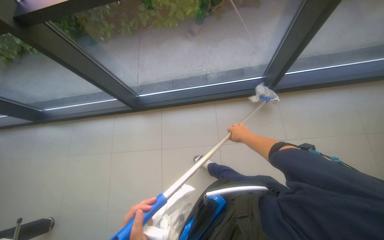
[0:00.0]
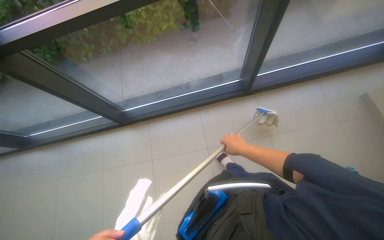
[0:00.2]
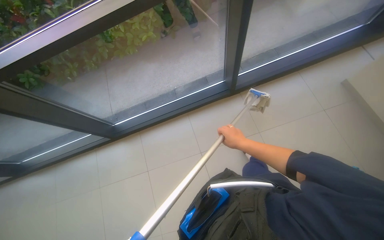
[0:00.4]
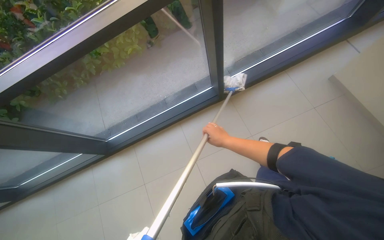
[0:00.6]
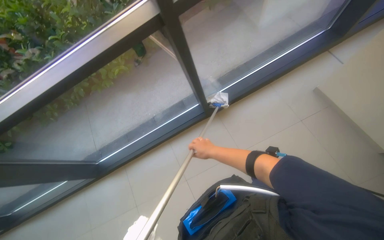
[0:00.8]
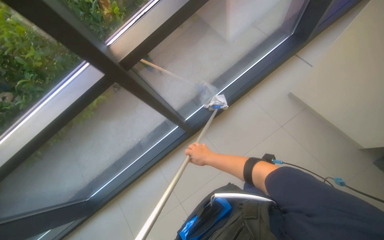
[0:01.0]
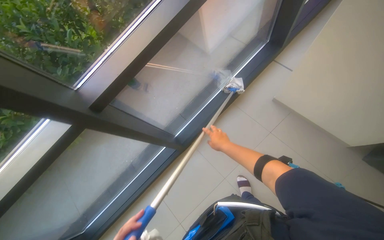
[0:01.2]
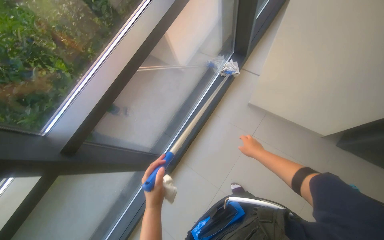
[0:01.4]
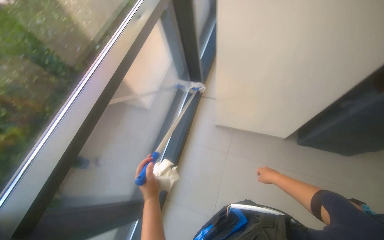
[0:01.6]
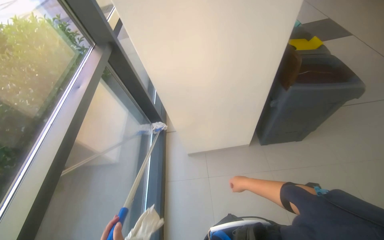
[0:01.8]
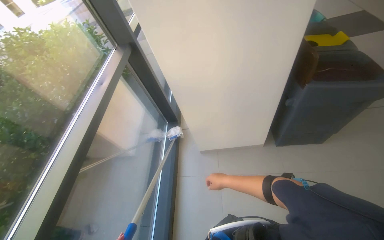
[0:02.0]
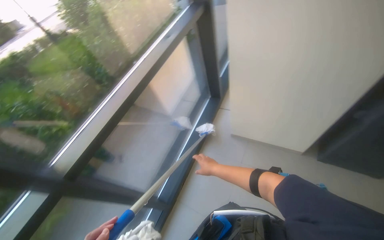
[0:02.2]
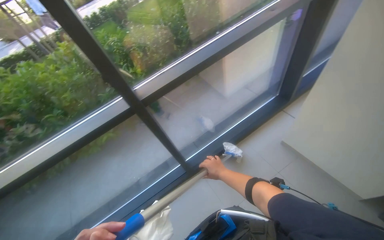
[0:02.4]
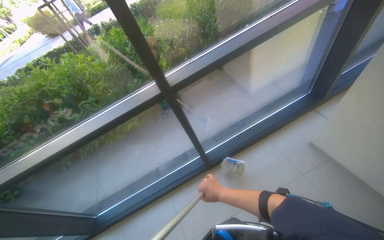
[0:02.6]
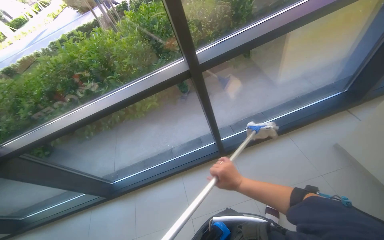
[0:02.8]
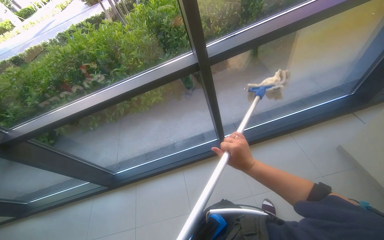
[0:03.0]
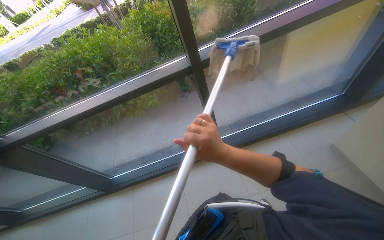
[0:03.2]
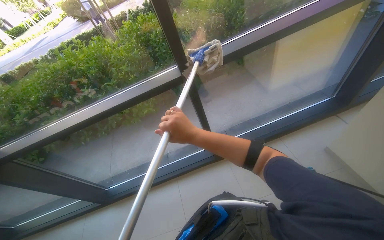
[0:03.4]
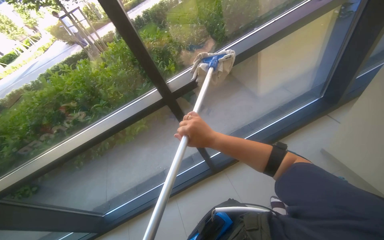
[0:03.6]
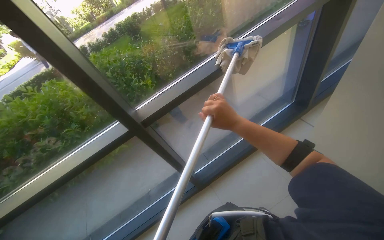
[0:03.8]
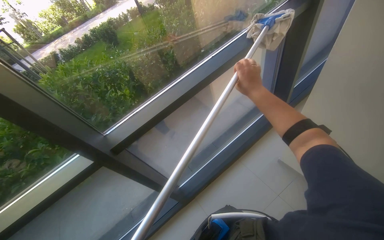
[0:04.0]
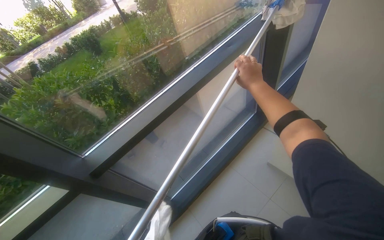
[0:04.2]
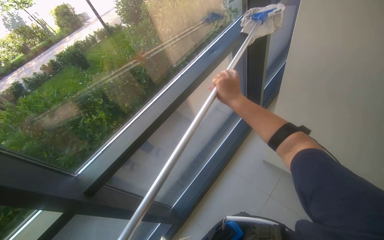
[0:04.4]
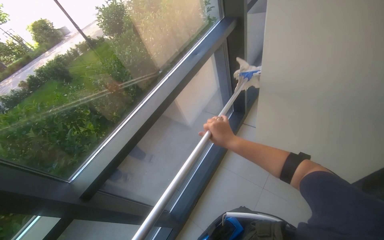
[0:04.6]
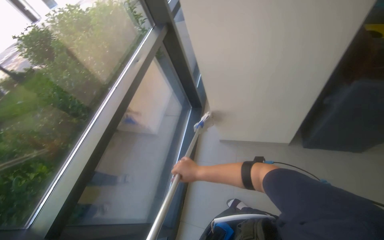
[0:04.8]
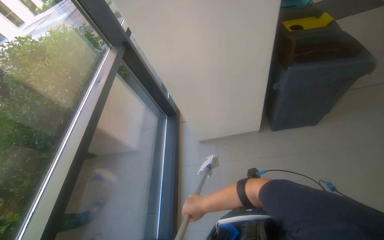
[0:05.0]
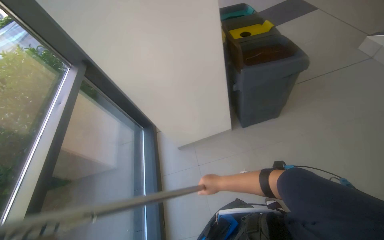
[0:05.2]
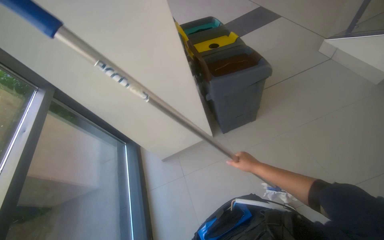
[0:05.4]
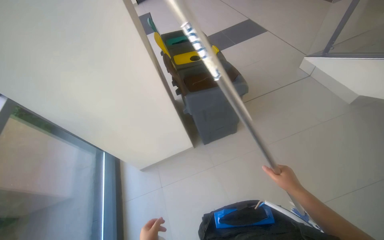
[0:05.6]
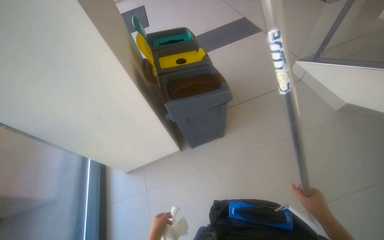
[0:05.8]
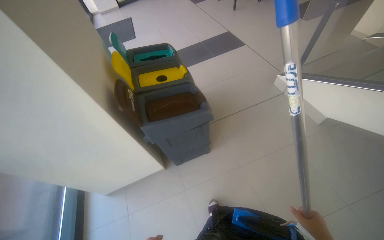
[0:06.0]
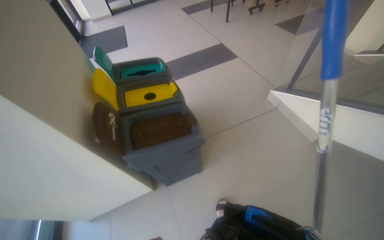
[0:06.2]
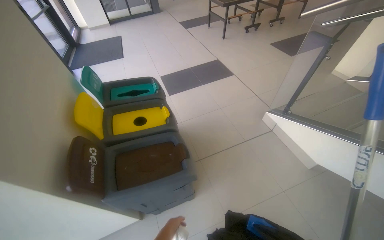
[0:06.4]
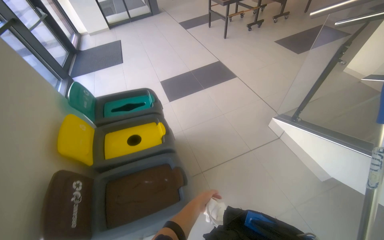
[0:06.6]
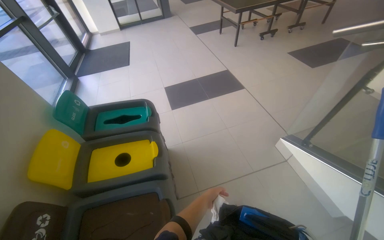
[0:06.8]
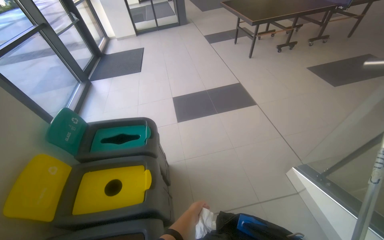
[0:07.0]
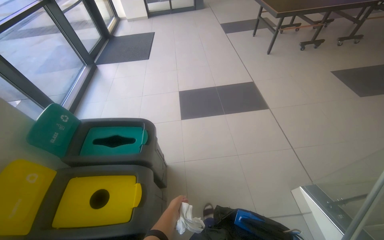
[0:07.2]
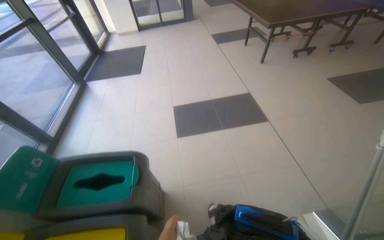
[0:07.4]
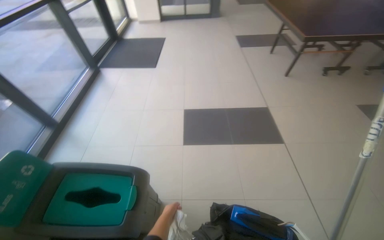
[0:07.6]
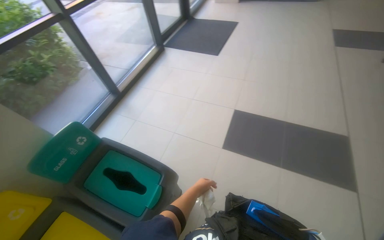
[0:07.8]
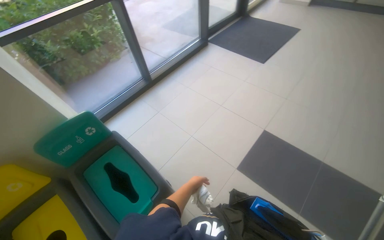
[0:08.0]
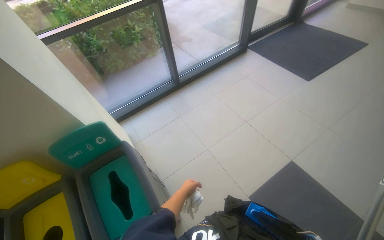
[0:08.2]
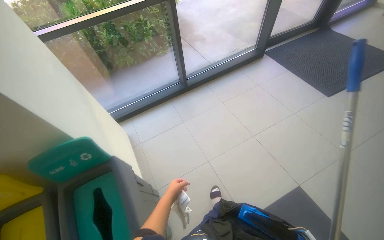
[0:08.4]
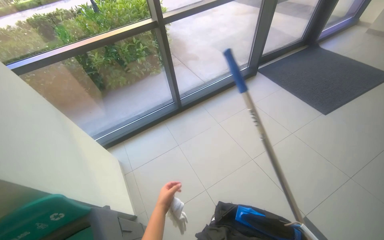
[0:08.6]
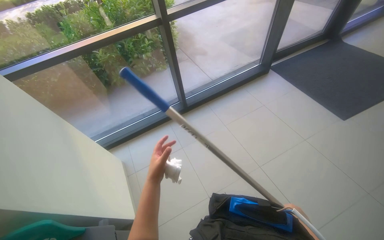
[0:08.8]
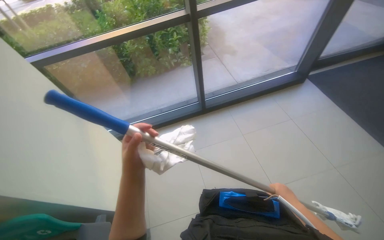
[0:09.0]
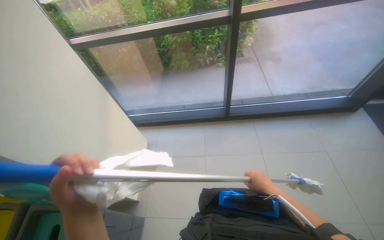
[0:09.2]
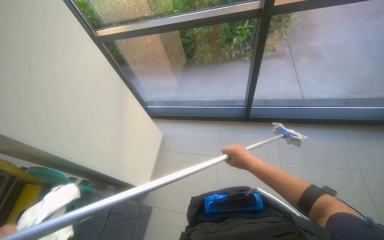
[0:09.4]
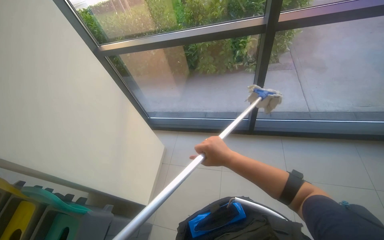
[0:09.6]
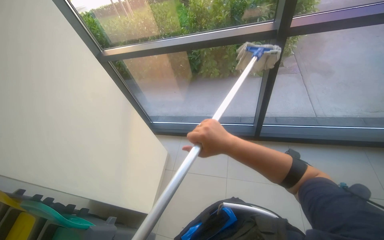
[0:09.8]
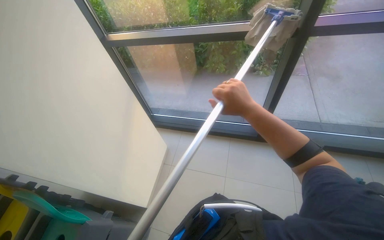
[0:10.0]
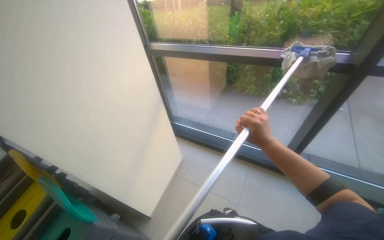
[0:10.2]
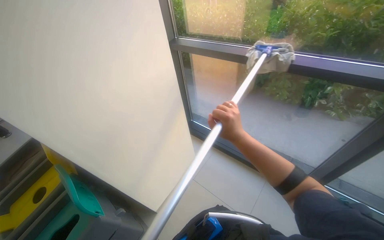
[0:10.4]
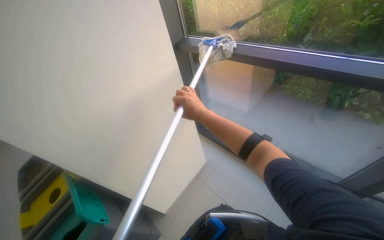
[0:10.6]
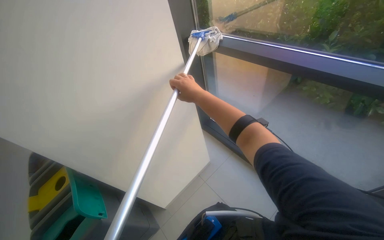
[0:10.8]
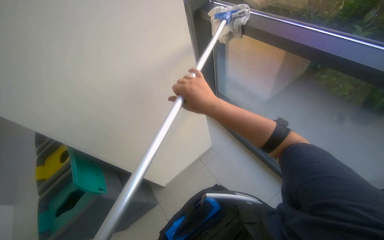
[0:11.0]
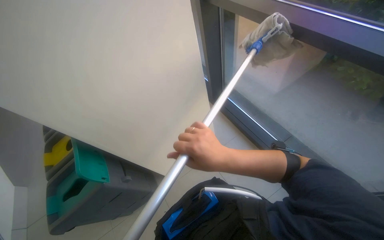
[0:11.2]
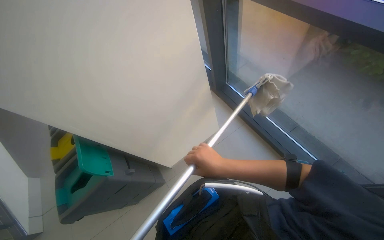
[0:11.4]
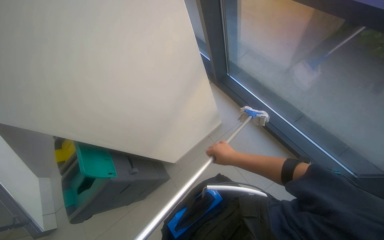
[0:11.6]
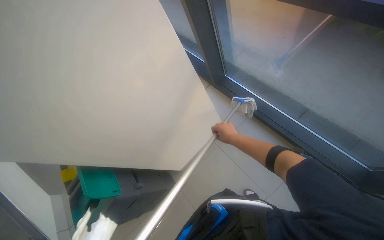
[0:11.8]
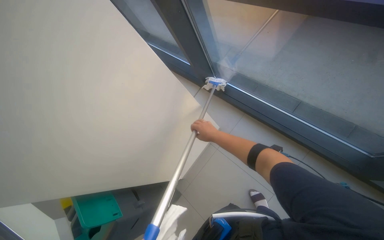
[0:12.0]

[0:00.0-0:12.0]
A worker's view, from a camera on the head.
Job: cleaning windows.
The whole recording: Cleaning glass windows with mop. The worker cleans the glass windows using a mop on a long pole.
0.0 to 1.6 s: The camera is carried approximately 80 cm. The wearer looks some 70 degrees further to the right. The view tilts approximately 30 degrees upward.
1.6 to 3.0 s: The camera travels approximately 50 cm. The wearer's head swings approximately 55 degrees to the left.
3.0 to 4.4 s: The wearer moves some 50 cm. The wearer looks roughly 35 degrees further to the right. The view tips upward by roughly 15 degrees.
4.4 to 6.0 s: The head travels some 70 cm. The head rotates approximately 60 degrees to the right. The view tilts some 15 degrees upward.
6.0 to 7.6 s: The camera travels some 1.5 m.
7.6 to 9.0 s: The wearer moves approximately 1 m. The head turns to the left by roughly 75 degrees.
9.0 to 10.4 s: The head rotates roughly 55 degrees to the left.
10.4 to 12.0 s: The head travels roughly 40 cm. The camera sweeps to the left, by roughly 20 degrees. The wearer looks approximately 20 degrees further downward.

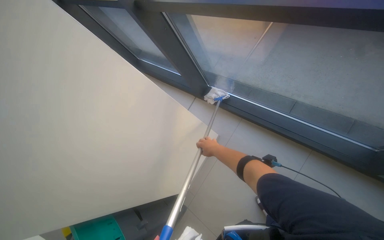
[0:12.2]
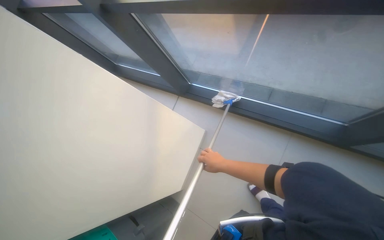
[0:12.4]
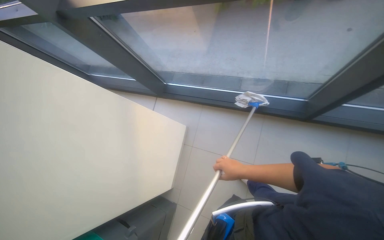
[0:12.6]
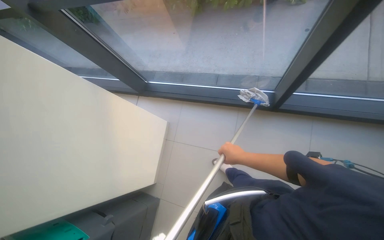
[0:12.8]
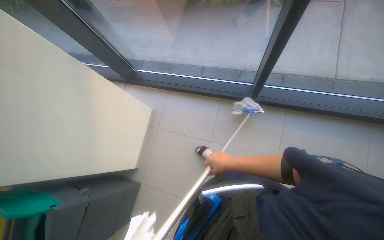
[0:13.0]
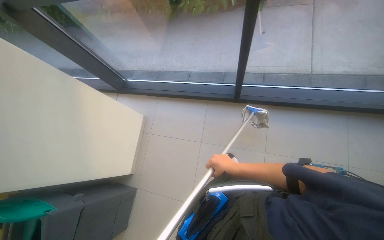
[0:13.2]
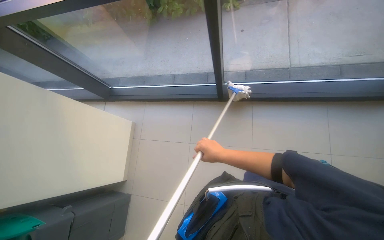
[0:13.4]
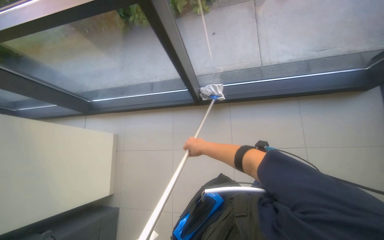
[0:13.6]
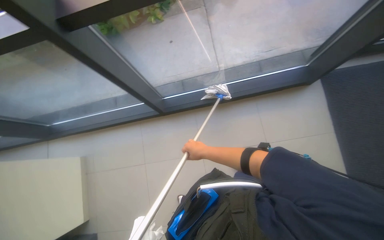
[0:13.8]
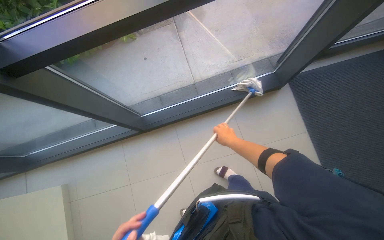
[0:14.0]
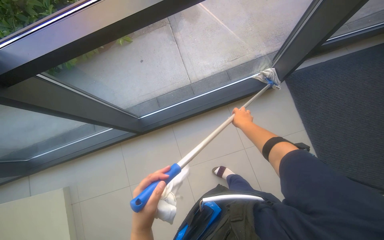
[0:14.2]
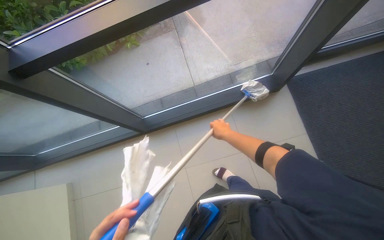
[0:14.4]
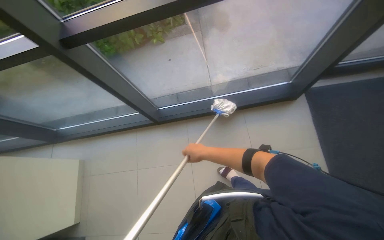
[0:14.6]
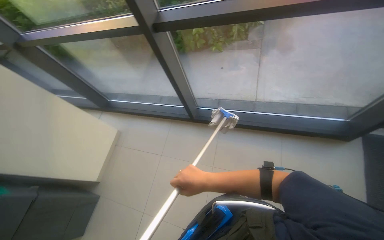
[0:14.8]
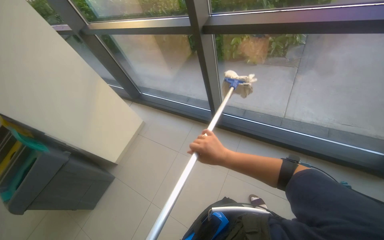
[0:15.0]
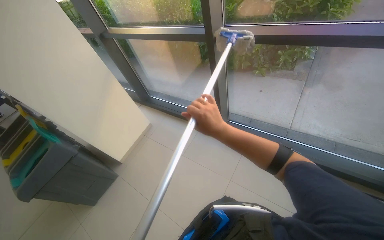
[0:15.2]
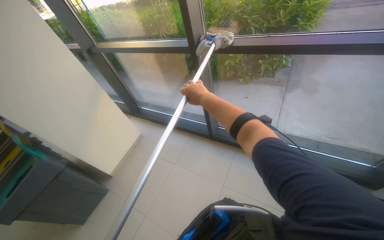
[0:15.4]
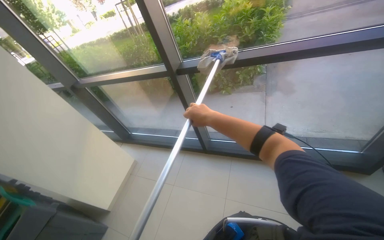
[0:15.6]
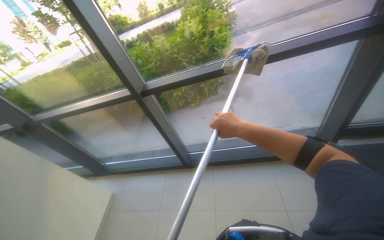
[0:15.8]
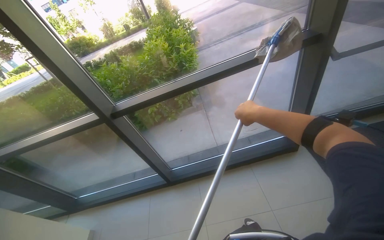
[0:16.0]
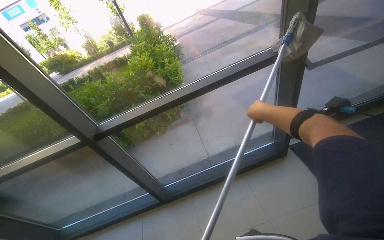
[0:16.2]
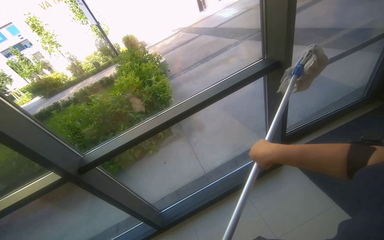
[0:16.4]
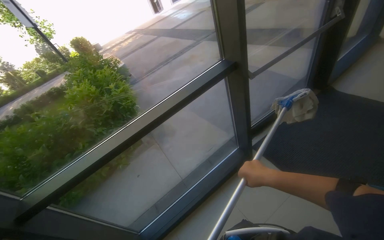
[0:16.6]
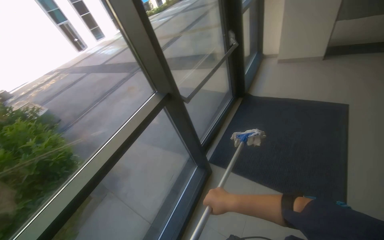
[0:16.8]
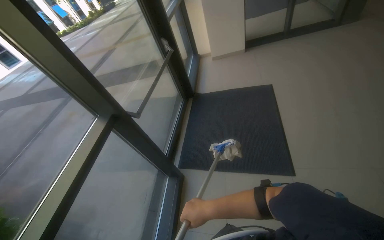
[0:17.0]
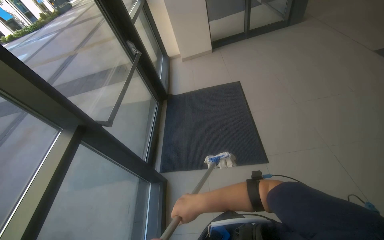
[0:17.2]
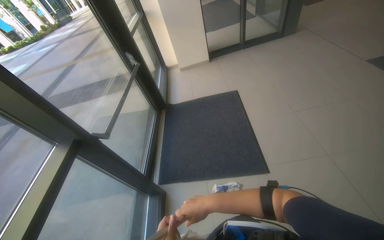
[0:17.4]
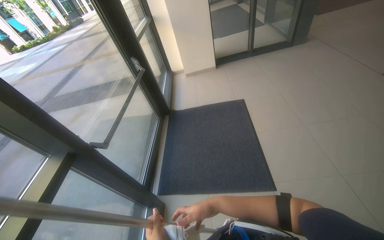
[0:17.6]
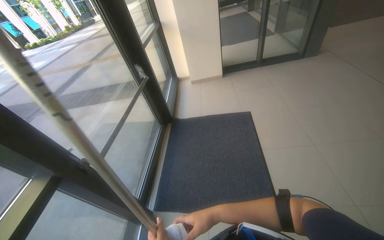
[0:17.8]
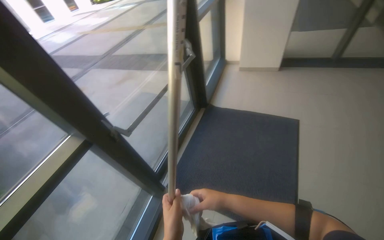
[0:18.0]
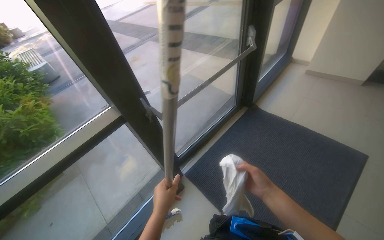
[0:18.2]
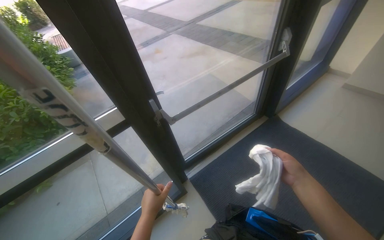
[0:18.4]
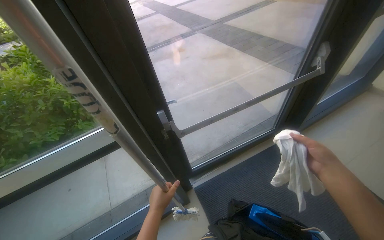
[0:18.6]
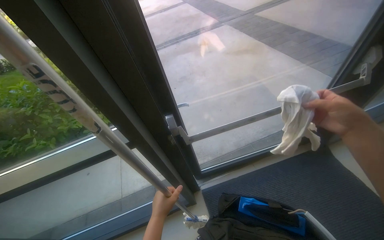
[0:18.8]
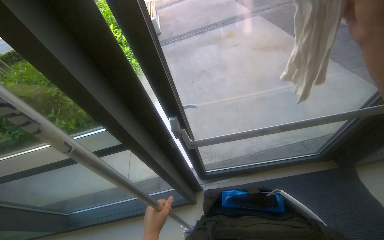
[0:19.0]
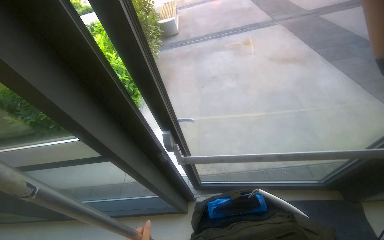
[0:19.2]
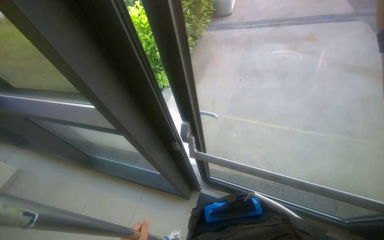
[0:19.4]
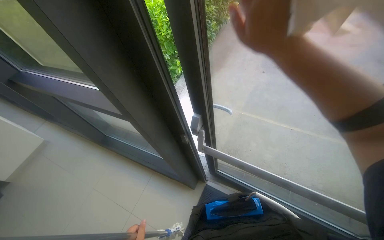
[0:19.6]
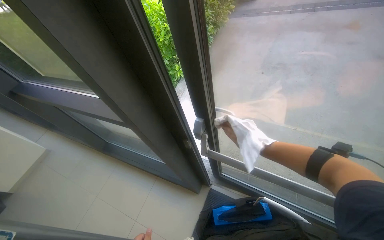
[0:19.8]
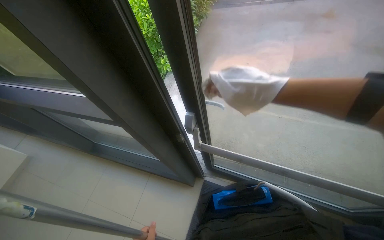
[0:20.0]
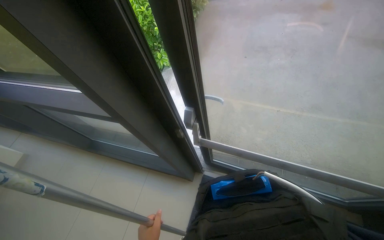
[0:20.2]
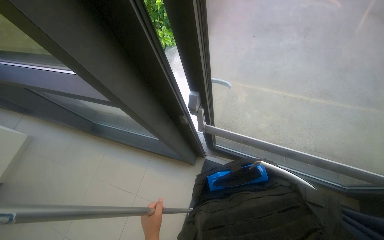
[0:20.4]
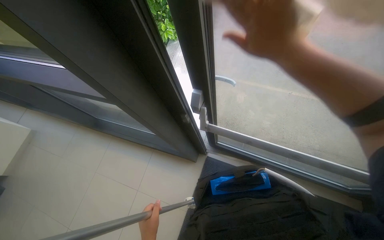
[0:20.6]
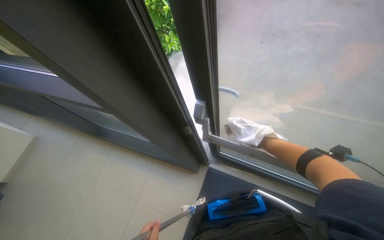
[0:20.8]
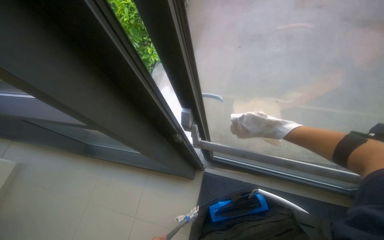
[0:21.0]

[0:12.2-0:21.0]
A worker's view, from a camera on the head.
Job: cleaning windows.
The whole recording: Cleaning glass windows with mop. The worker cleans the glass windows using a mop on a long pole.
12.2 to 13.6 s: The wearer moves roughly 70 cm. The head rotates about 40 degrees to the right.
13.6 to 15.2 s: The camera travels about 40 cm. The wearer's head swings some 30 degrees to the left. The view tips upward by about 15 degrees.
15.2 to 16.6 s: The wearer's head swings roughly 65 degrees to the right. The wearer looks some 30 degrees further upward.
16.6 to 18.0 s: The head travels roughly 50 cm. The head rotates some 40 degrees to the right.
18.0 to 19.6 s: The camera travels some 60 cm. The head turns to the left by roughly 85 degrees. The camera pitches downward, by roughly 15 degrees.
